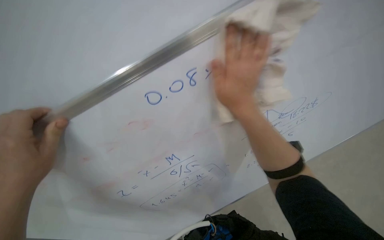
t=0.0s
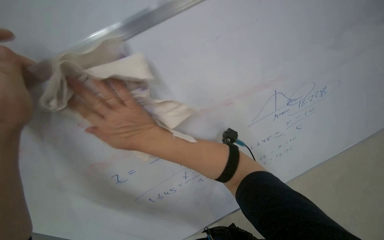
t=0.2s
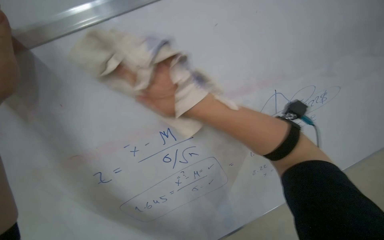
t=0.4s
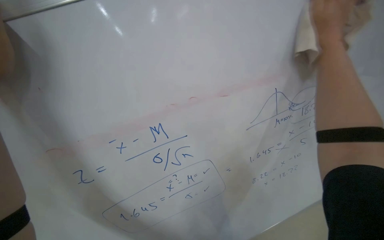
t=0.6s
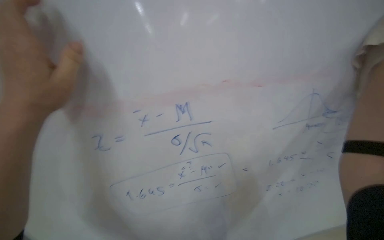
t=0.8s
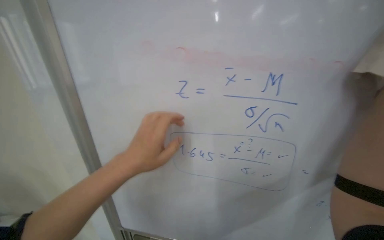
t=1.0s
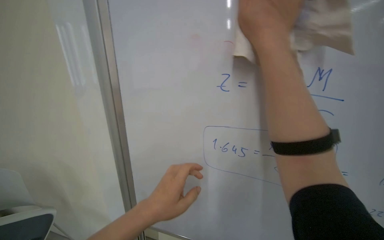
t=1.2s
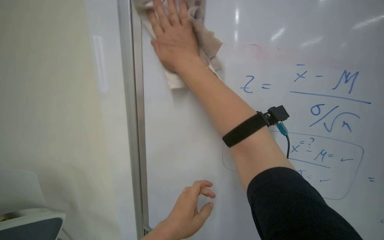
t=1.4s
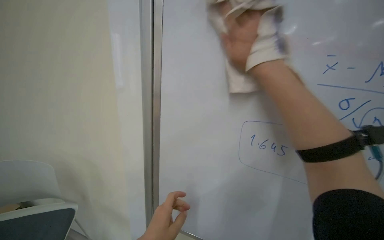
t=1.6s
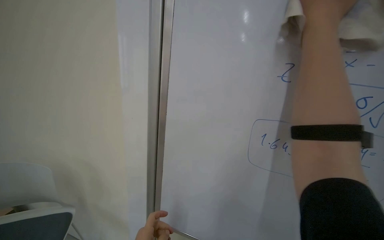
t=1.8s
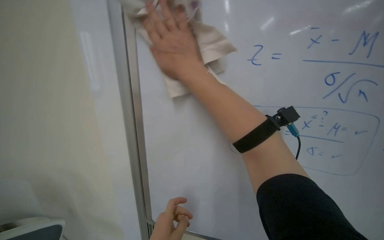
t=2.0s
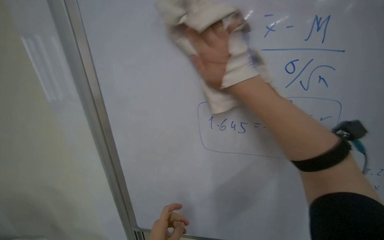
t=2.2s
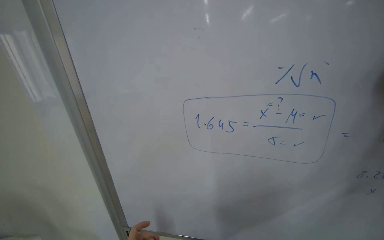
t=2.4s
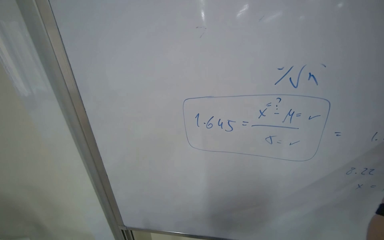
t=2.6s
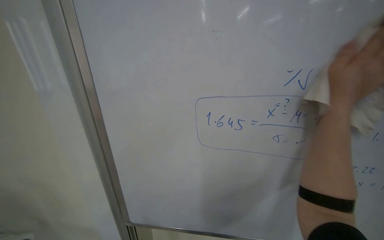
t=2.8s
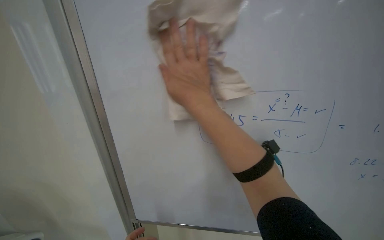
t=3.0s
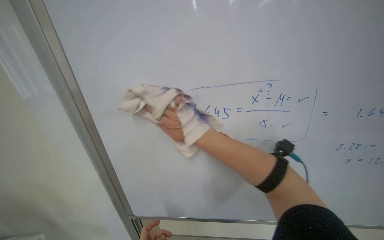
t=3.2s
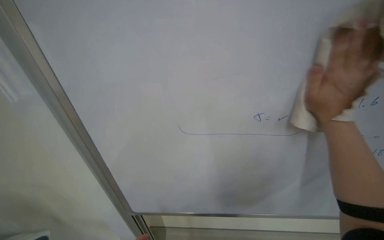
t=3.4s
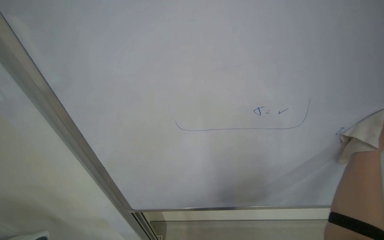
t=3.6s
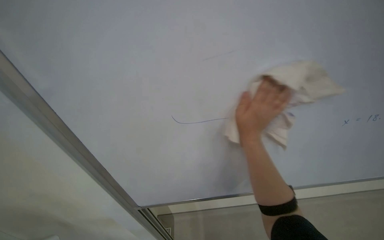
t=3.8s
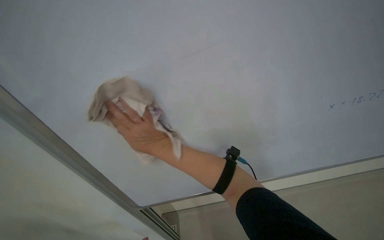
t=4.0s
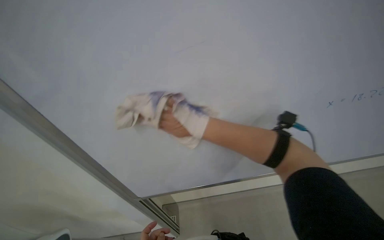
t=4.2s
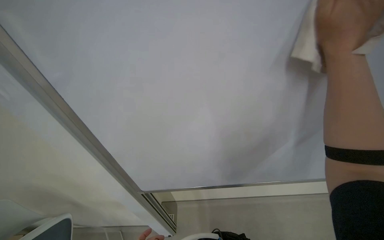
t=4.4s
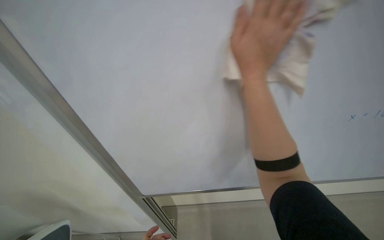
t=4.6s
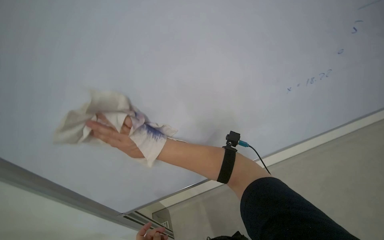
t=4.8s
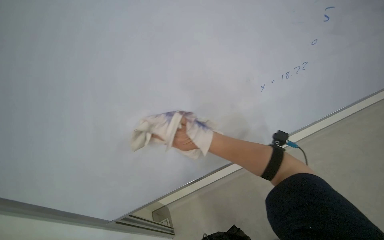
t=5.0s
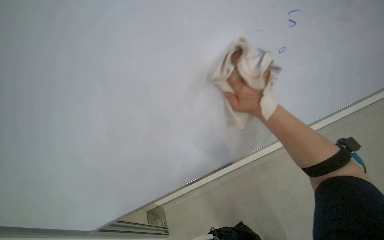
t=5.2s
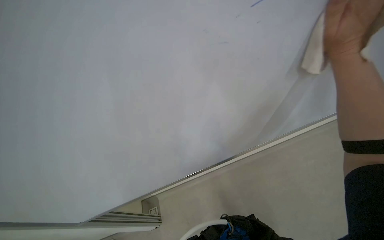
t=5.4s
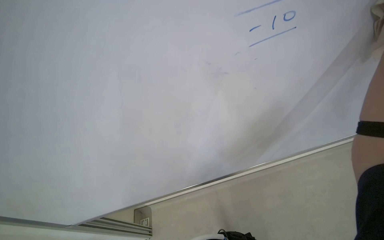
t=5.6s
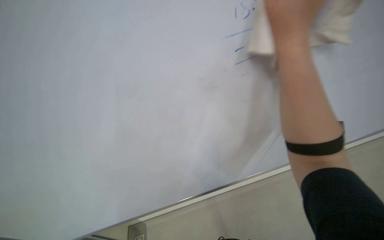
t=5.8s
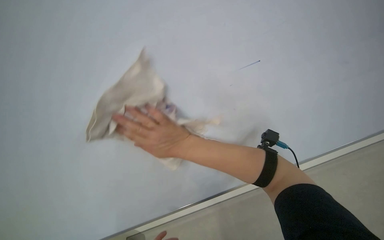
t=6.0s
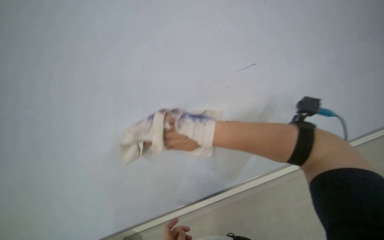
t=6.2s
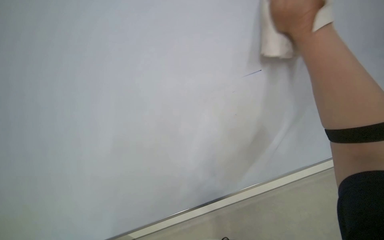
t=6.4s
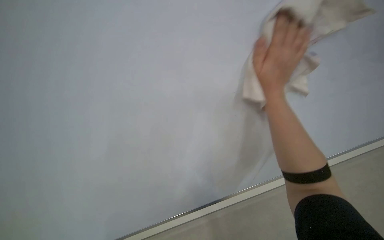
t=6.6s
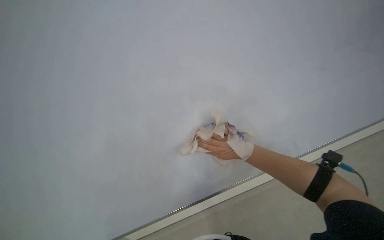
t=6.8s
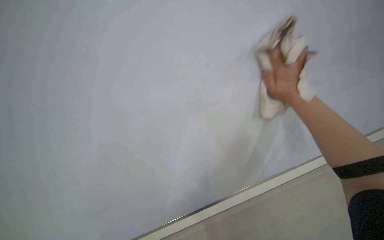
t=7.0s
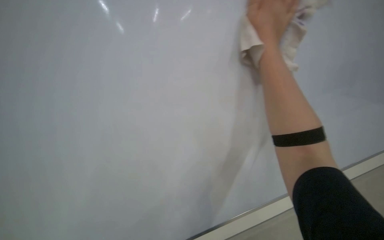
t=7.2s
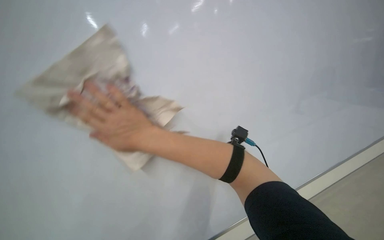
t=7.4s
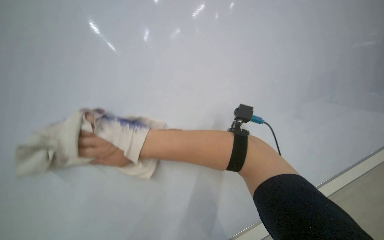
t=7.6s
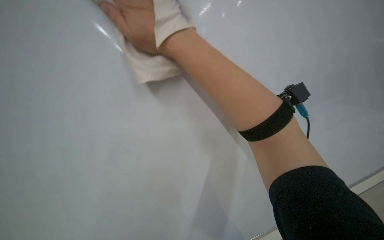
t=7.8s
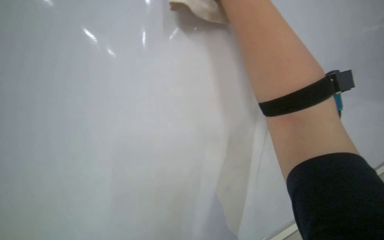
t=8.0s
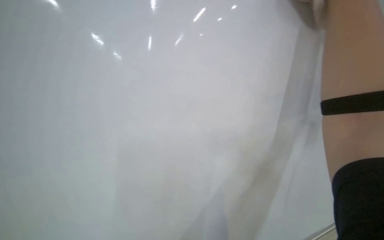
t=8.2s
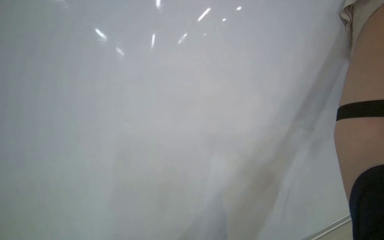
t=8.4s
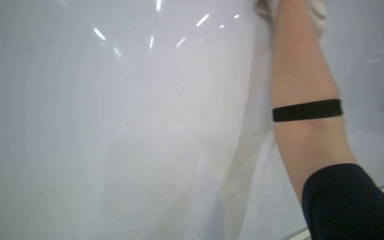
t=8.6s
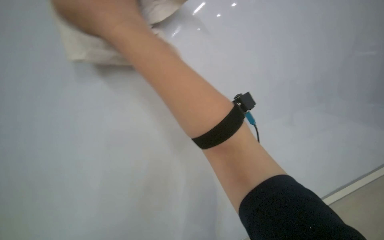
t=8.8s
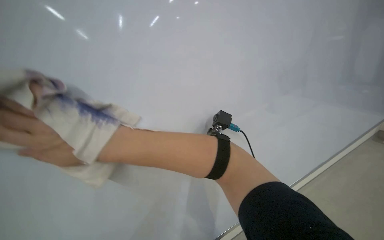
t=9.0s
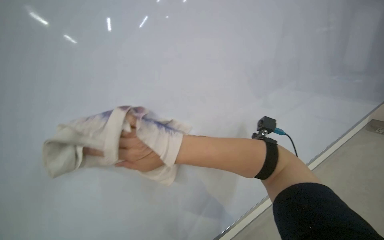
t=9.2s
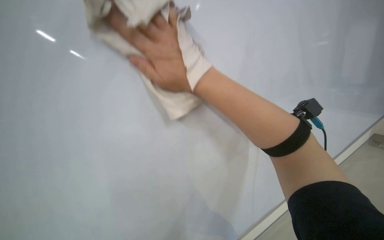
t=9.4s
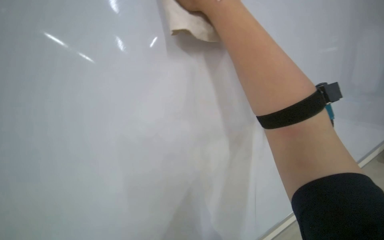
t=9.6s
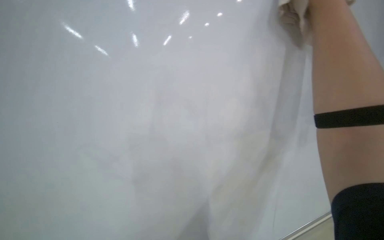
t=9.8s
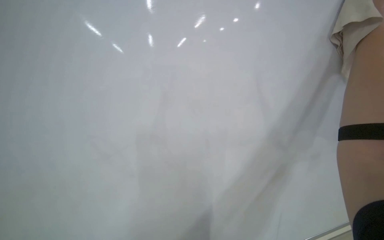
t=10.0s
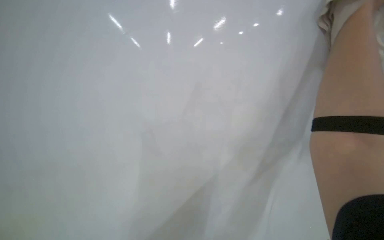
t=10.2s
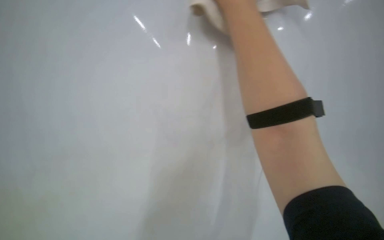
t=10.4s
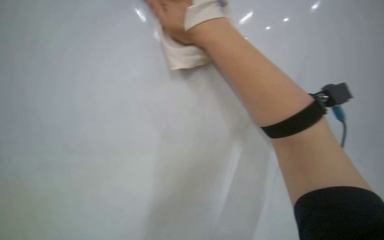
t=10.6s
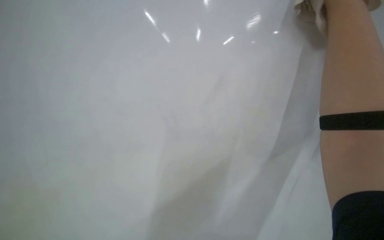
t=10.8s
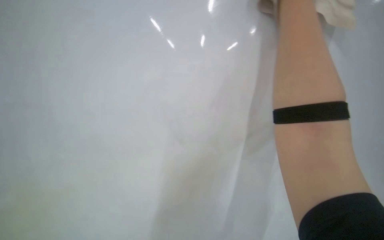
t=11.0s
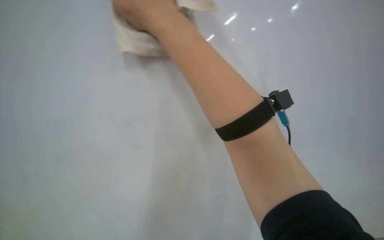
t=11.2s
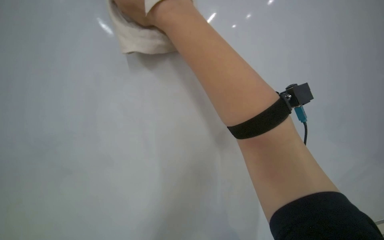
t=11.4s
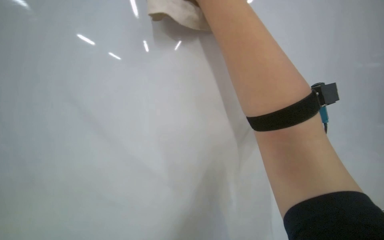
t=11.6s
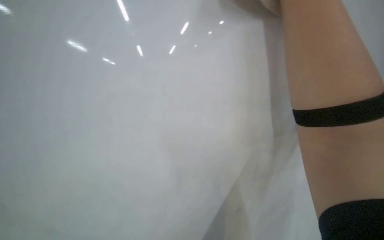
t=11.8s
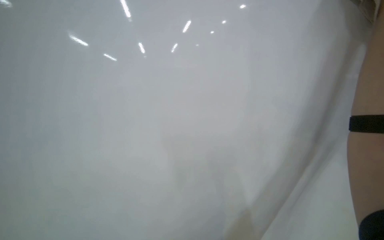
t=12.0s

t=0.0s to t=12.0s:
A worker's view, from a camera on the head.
Job: wiping surfaces.
The whole recording: Wiping whiteboard. The worker wipes the whiteboard clean with a cloth.
t=0.0s to t=1.6s: The head travels about 50 cm. The head rotates approximately 45 degrees to the left. The view tips upward by roughly 20 degrees.
t=3.0s to t=4.4s: The view pans to the left by roughly 20 degrees. The camera pitches downward, by some 15 degrees.
t=4.4s to t=6.0s: The camera sweeps to the left, by about 40 degrees.
t=6.0s to t=7.6s: The view tilts roughly 45 degrees downward. The scene turns about 30 degrees counterclockwise in the picture.
t=9.0s to t=10.4s: The head rotates about 35 degrees to the left. The camera pitches downward, by about 20 degrees.

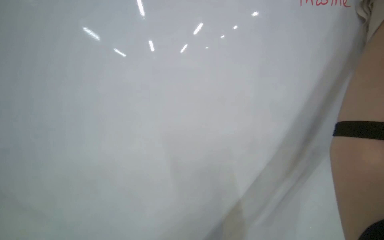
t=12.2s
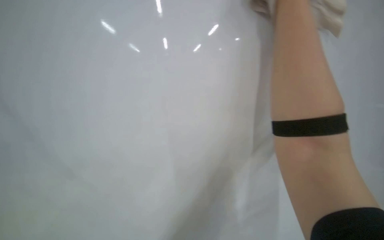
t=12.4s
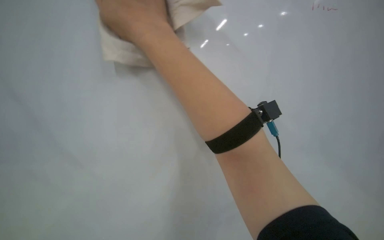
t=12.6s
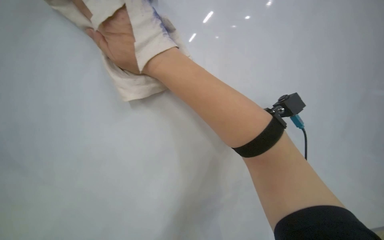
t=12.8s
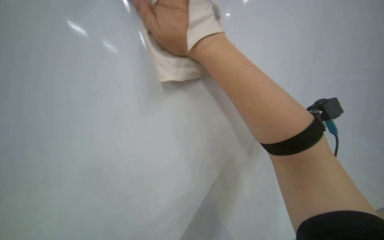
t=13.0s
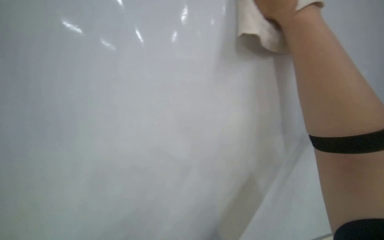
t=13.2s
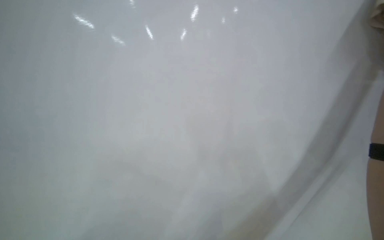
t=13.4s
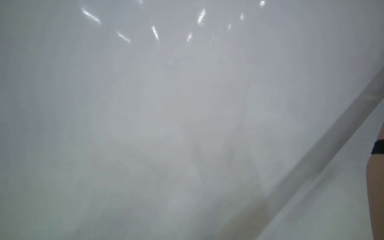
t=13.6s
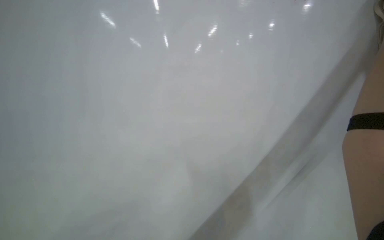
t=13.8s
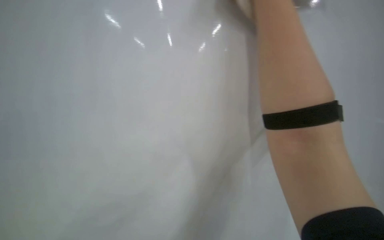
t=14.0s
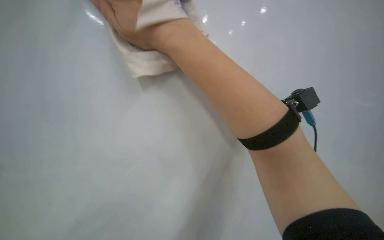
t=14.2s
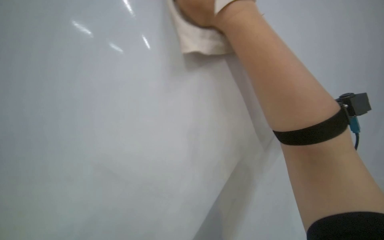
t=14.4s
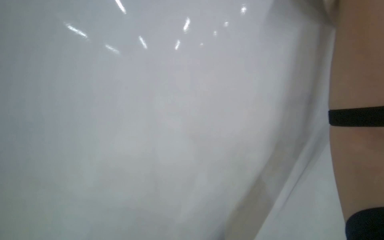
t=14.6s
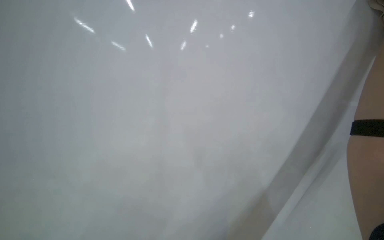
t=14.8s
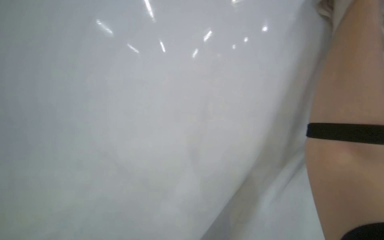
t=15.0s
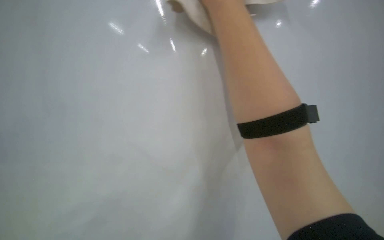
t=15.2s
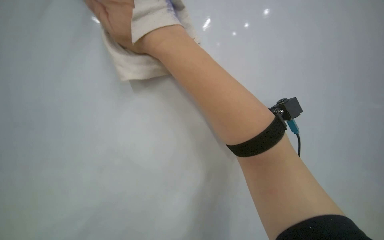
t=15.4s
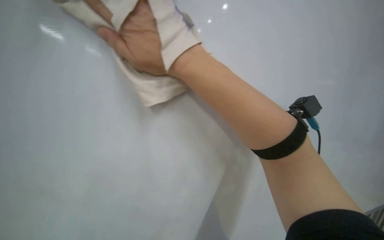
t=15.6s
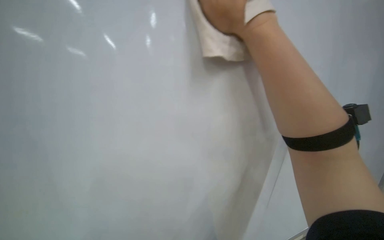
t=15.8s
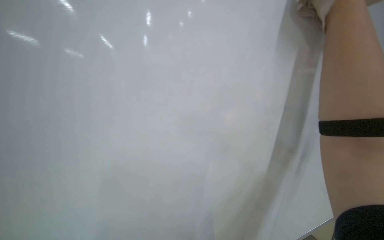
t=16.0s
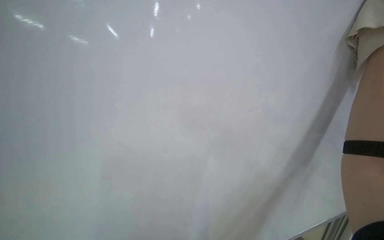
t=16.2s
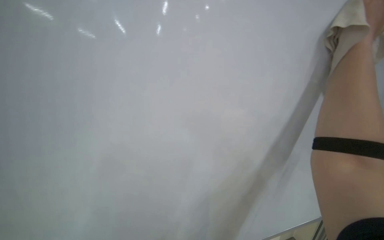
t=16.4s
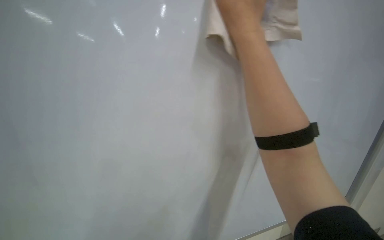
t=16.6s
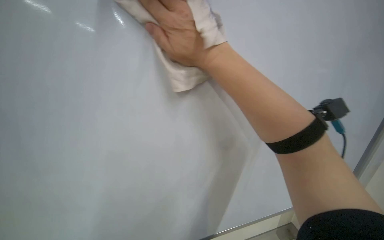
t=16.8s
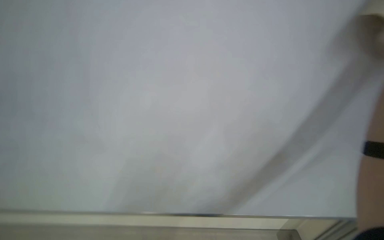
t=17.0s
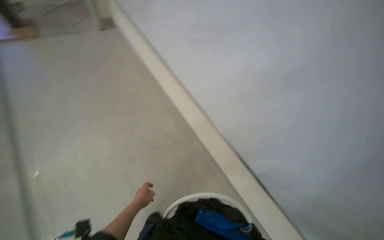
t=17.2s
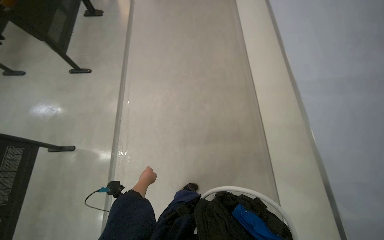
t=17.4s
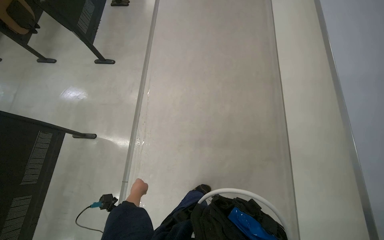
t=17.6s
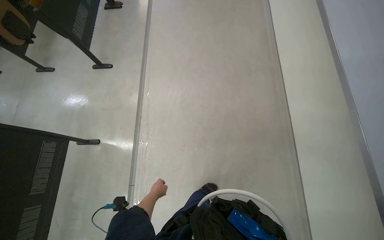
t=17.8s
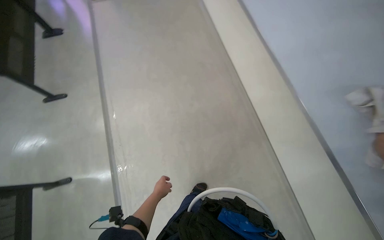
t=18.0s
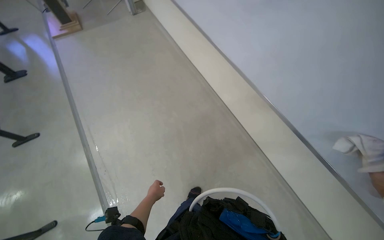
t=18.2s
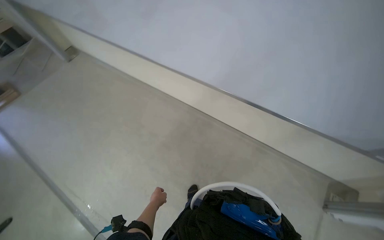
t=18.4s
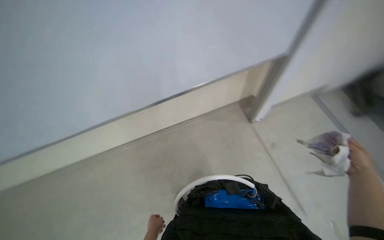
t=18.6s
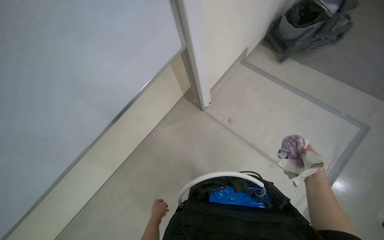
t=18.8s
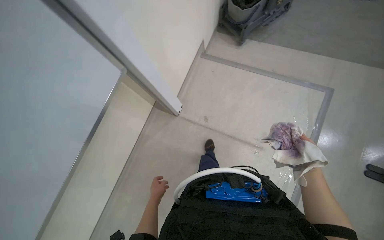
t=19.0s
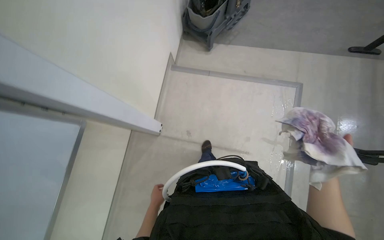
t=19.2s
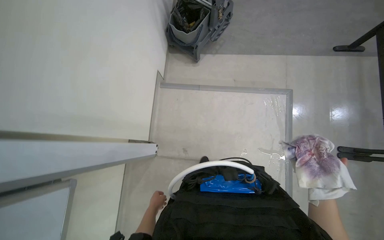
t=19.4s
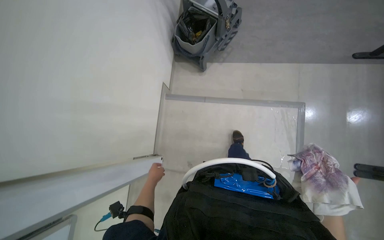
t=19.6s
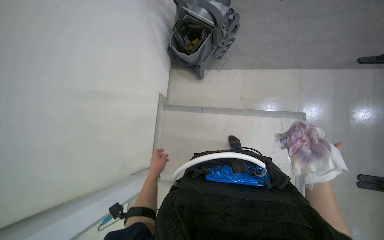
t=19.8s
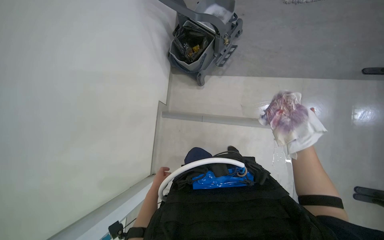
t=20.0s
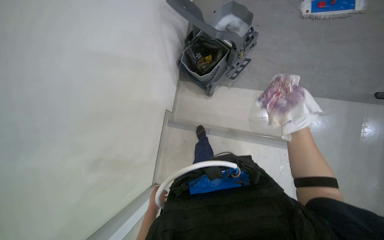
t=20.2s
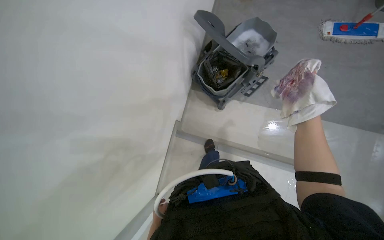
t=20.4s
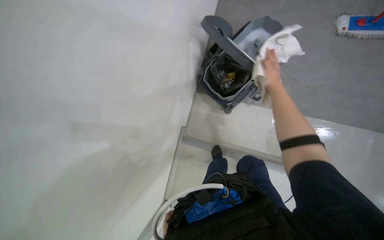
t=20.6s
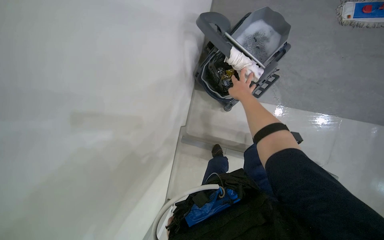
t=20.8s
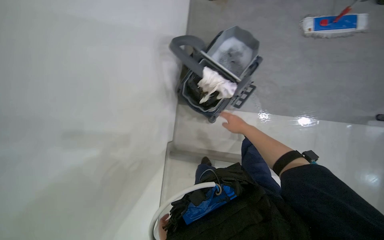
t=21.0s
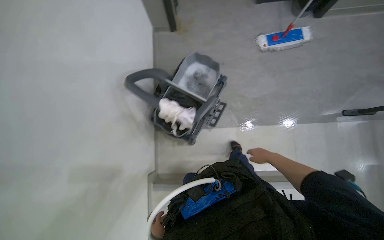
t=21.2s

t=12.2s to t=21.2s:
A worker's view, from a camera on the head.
Job: wiping surfaces.
The whole recording: Wiping whiteboard. The worker wipes the whiteboard clean with a cloth.
t=18.2s to t=19.8s: The head travels approximately 80 cm. The wearer looks approximately 65 degrees further to the right.
t=19.8s to t=21.2s: The camera travels roughly 60 cm.
